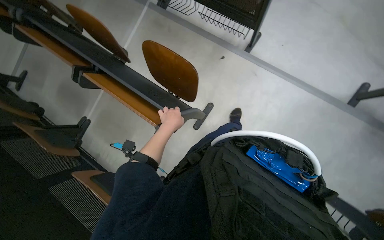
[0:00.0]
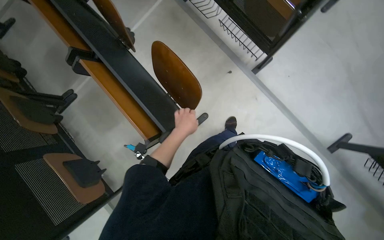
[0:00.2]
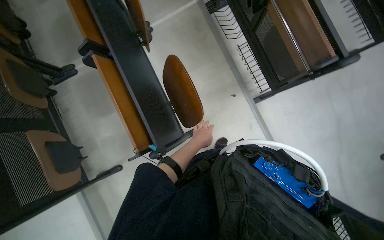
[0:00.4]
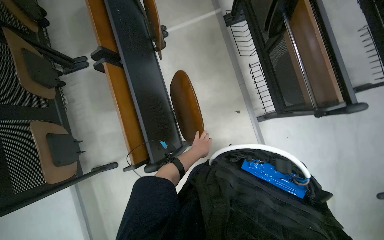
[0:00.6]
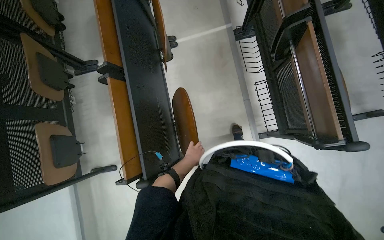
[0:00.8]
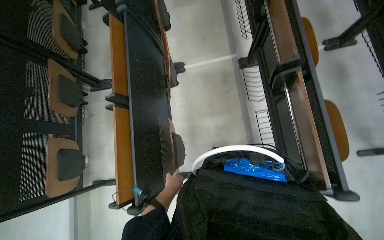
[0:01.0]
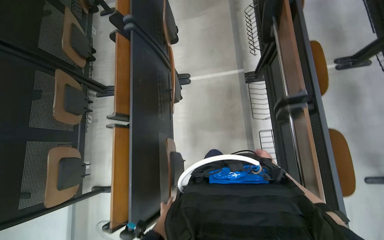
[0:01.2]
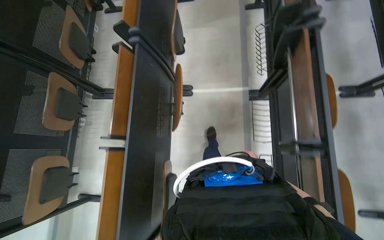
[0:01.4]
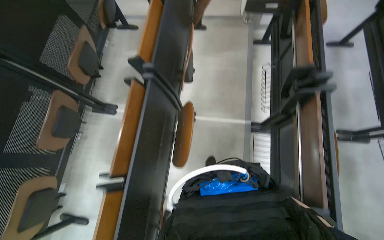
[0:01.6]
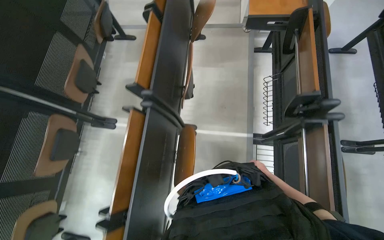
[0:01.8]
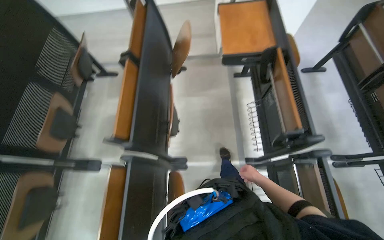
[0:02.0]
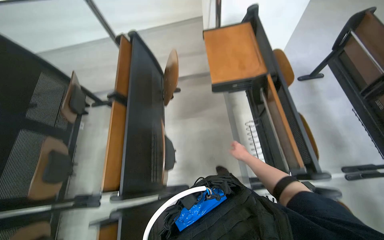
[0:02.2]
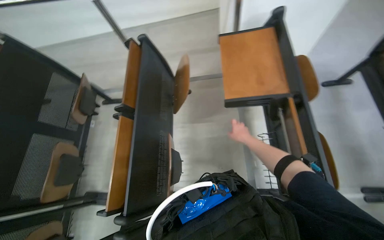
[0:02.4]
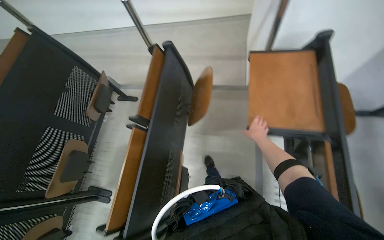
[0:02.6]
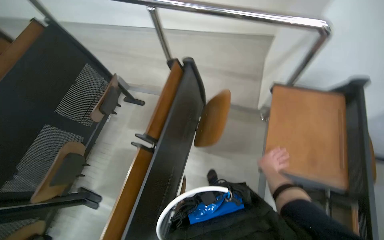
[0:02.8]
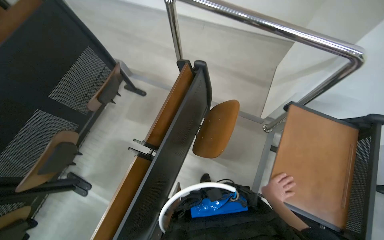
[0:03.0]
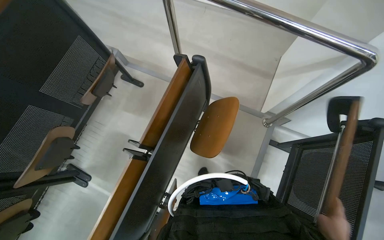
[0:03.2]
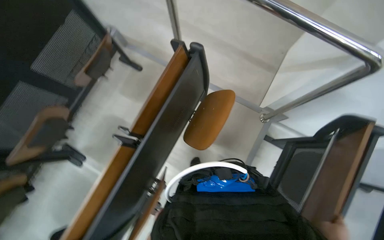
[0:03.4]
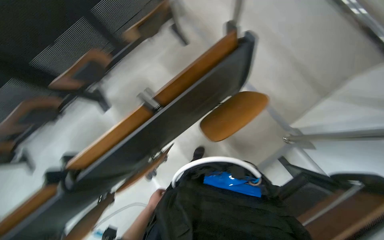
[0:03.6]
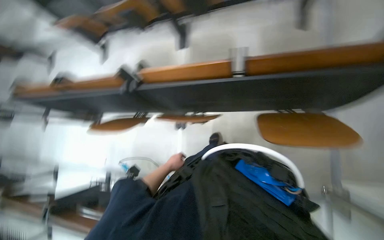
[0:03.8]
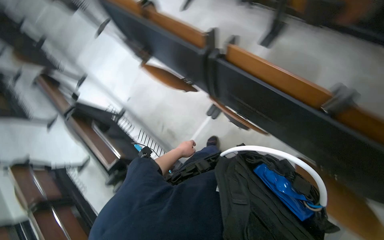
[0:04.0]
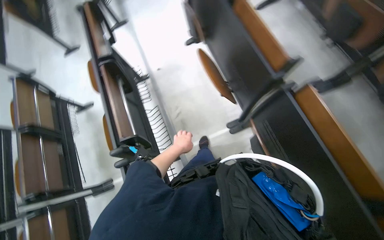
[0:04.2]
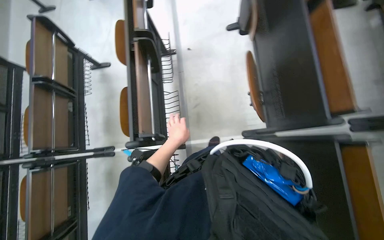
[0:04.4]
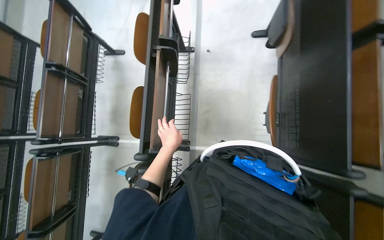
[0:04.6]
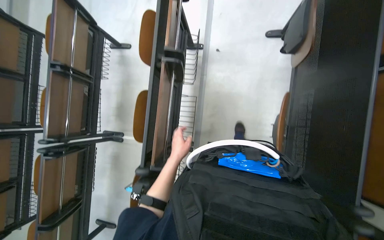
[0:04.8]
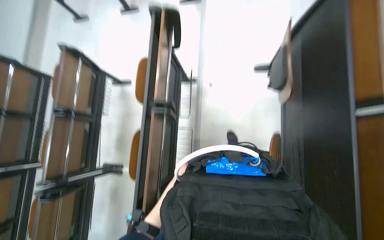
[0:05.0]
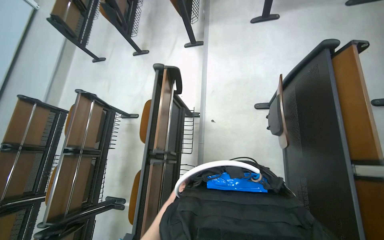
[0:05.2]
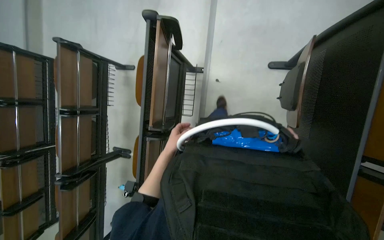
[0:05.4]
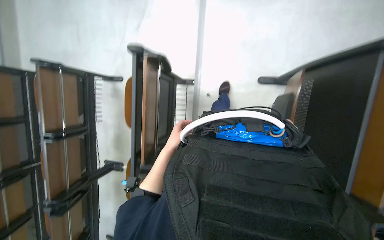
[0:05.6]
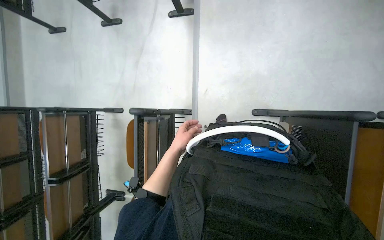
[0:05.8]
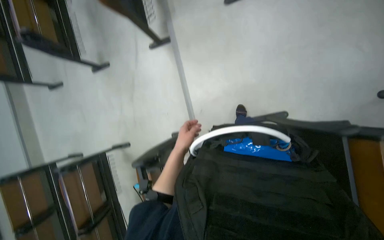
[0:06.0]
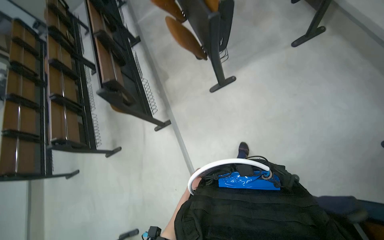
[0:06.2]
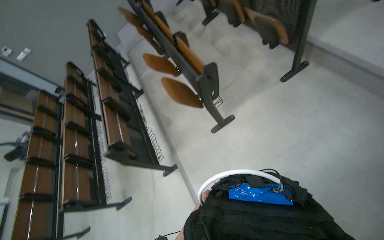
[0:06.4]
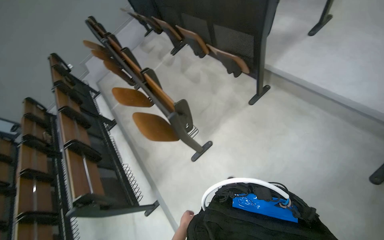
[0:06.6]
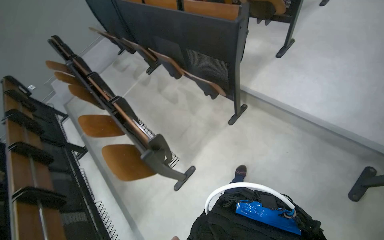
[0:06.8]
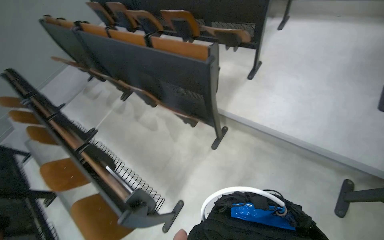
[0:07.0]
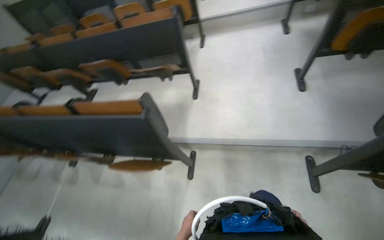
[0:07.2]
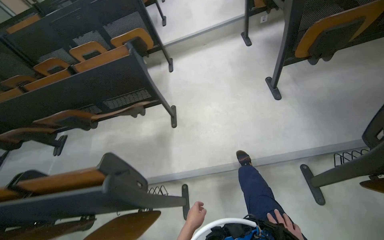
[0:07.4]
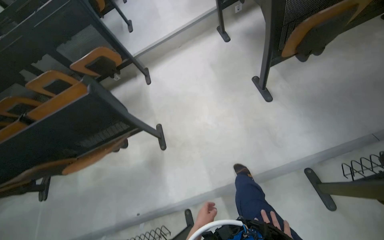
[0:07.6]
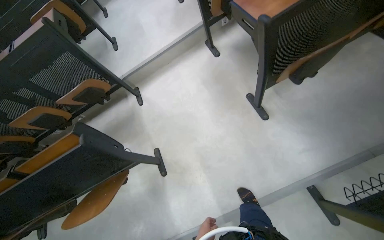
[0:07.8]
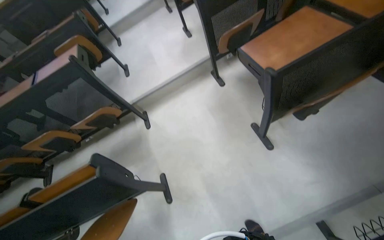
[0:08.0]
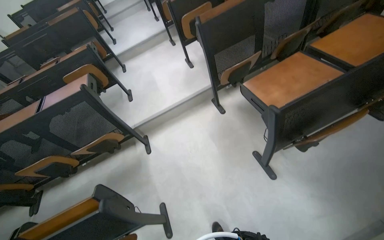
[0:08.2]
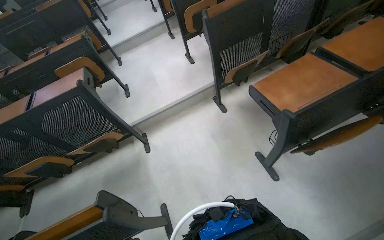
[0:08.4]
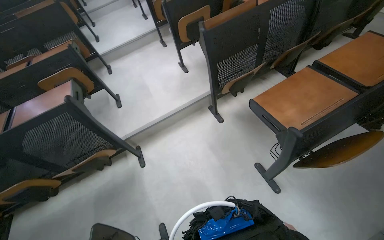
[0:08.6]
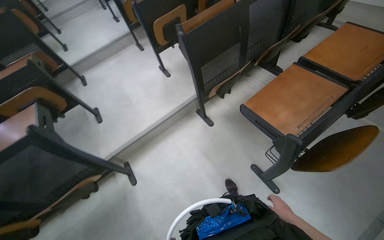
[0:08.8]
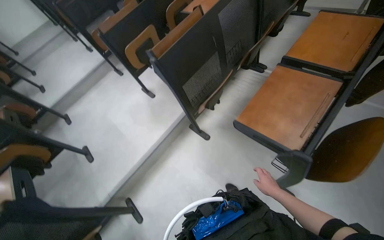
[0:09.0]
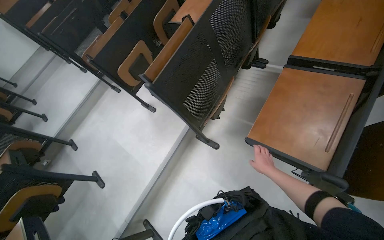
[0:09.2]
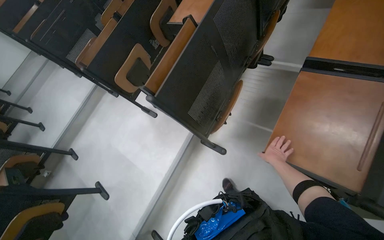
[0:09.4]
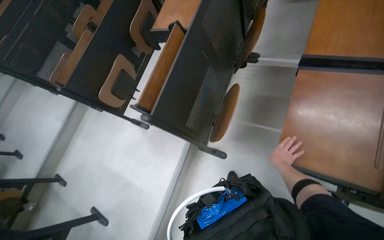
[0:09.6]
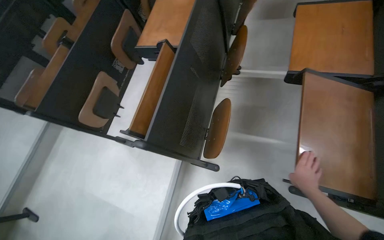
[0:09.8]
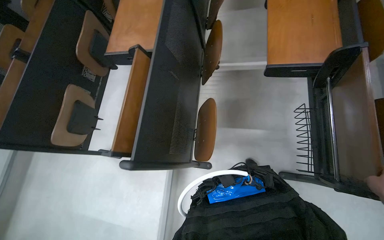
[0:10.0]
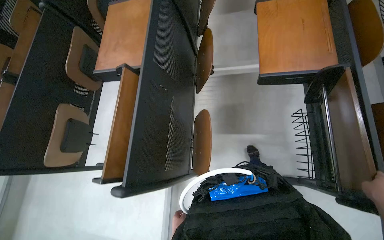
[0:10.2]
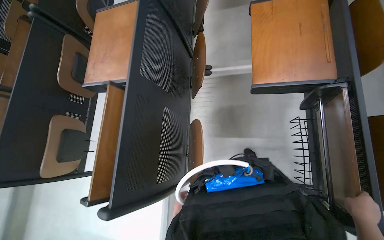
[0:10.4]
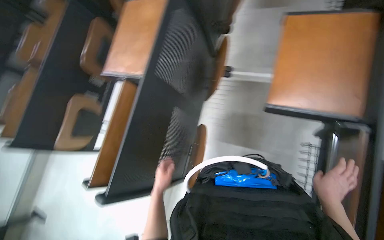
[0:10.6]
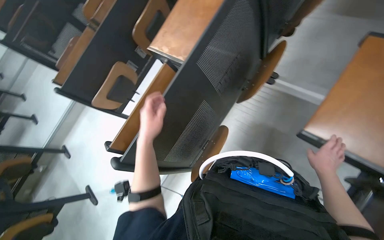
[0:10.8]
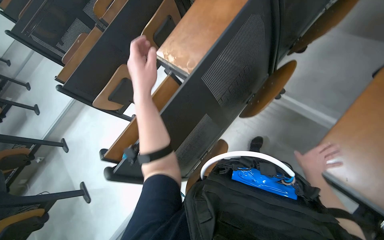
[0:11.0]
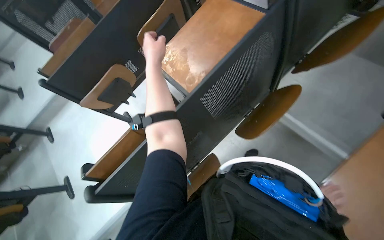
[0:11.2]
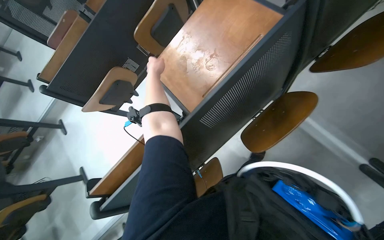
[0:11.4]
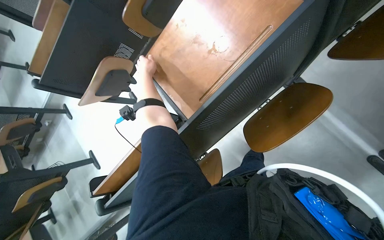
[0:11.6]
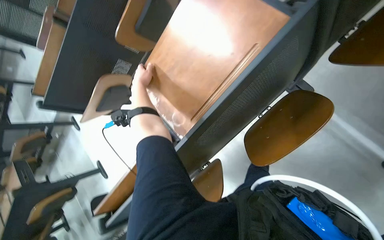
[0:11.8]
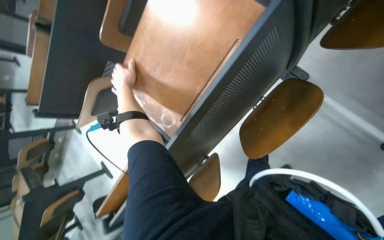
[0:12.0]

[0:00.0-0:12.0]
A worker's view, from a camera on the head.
Job: organizing items.
The whole recording: Folding classroom desks. The worker clears bottles from desks and folds classroom desks.
0:00.0 to 0:01.6: The wearer moves some 90 cm. Everything in view rotates approximately 65 degrees clockwise.
0:01.6 to 0:03.0: The camera travels approximately 1 m.
0:03.0 to 0:04.4: The wearer moves approximately 50 cm. The wearer's head swings roughly 135 degrees to the left. The camera pitches downward, by roughly 45 degrees.
0:04.4 to 0:06.0: The camera travels roughly 1 m.
0:06.0 to 0:07.6: The camera travels approximately 1.5 m. The head turns to the right by about 85 degrees. The view tips upward by some 60 degrees.
0:07.6 to 0:09.0: The head travels some 90 cm. The wearer's head swings some 30 degrees to the right. The wearer looks about 15 degrees further upward.
0:09.0 to 0:10.4: The head travels some 70 cm. The head turns to the right by roughly 40 degrees.
0:10.4 to 0:12.0: The camera is carried about 60 cm. The wearer's head swings some 35 degrees to the left. The camera pitches downward, by some 30 degrees.

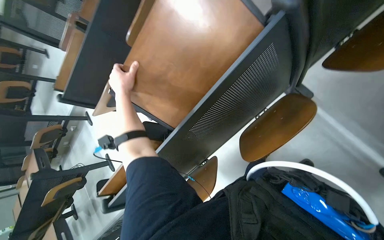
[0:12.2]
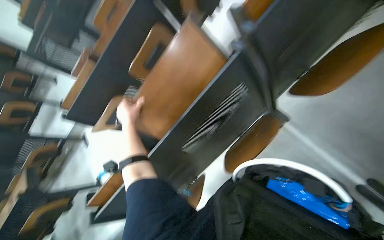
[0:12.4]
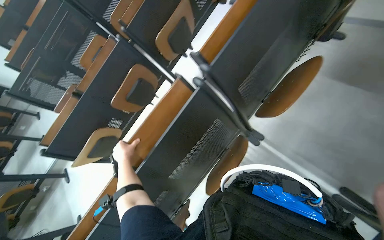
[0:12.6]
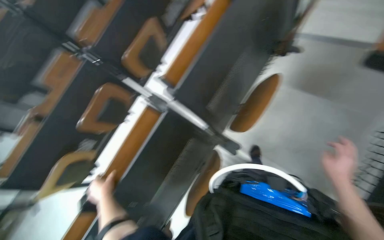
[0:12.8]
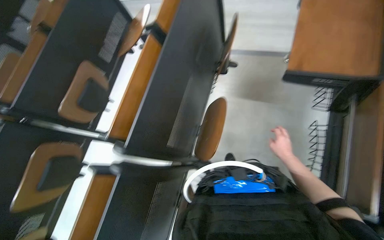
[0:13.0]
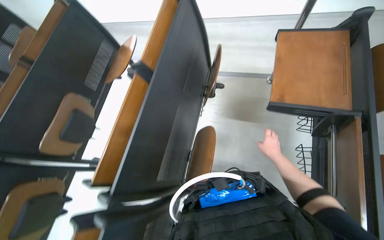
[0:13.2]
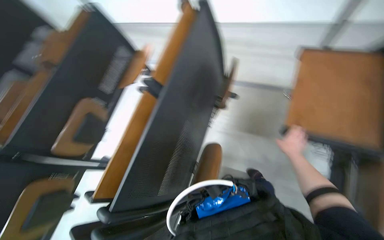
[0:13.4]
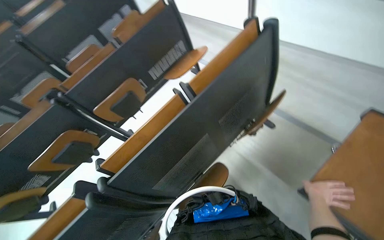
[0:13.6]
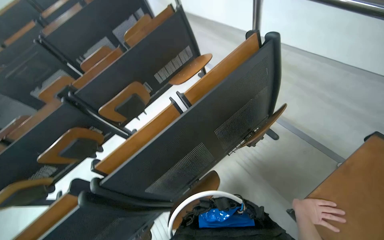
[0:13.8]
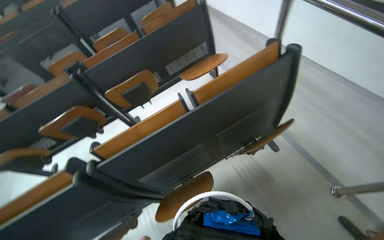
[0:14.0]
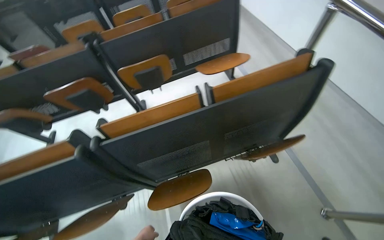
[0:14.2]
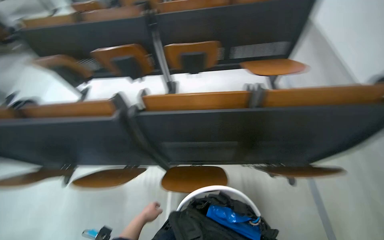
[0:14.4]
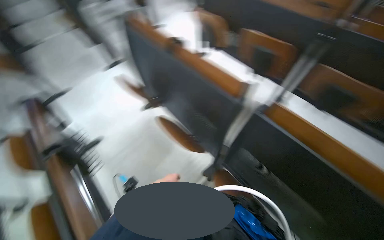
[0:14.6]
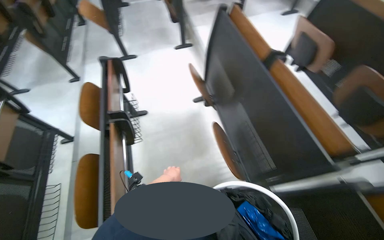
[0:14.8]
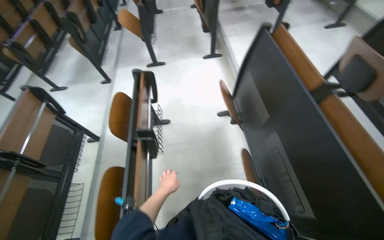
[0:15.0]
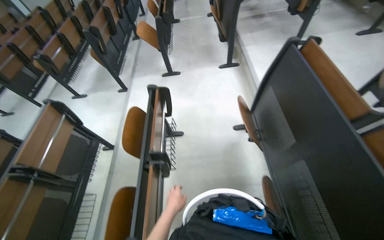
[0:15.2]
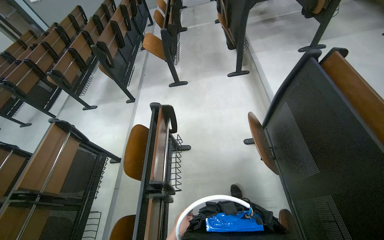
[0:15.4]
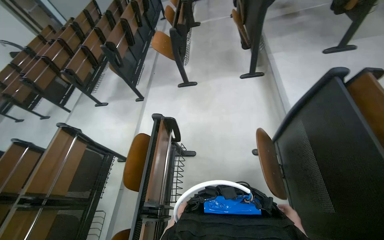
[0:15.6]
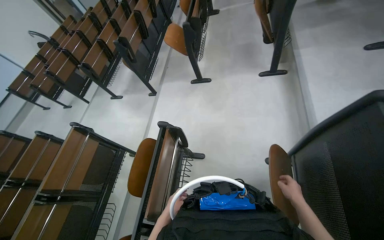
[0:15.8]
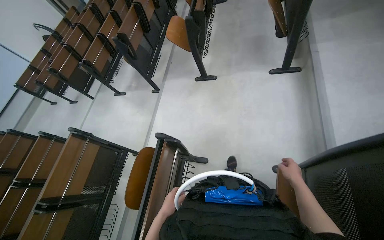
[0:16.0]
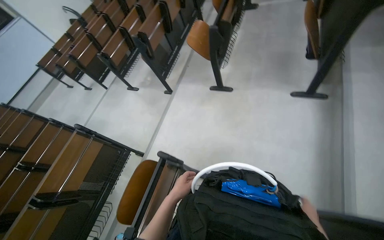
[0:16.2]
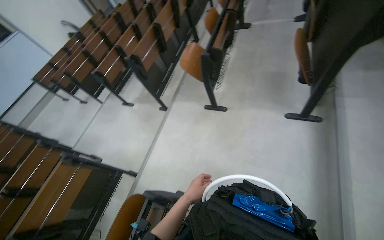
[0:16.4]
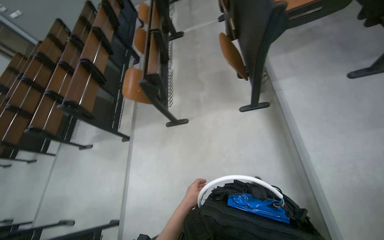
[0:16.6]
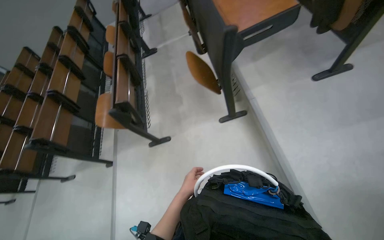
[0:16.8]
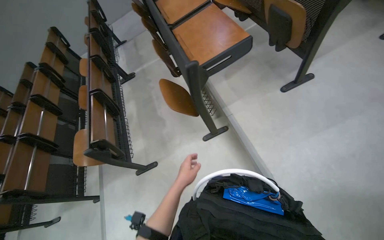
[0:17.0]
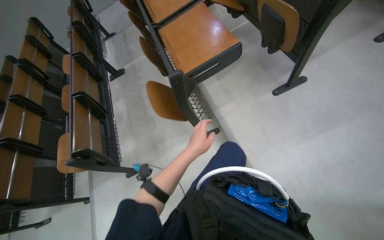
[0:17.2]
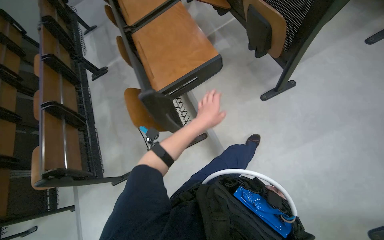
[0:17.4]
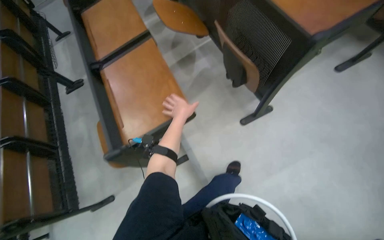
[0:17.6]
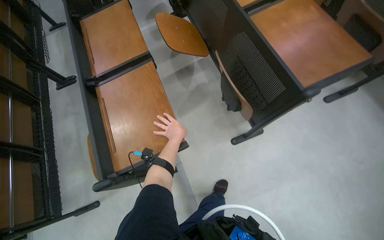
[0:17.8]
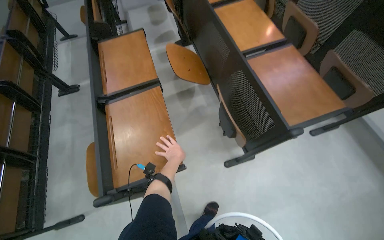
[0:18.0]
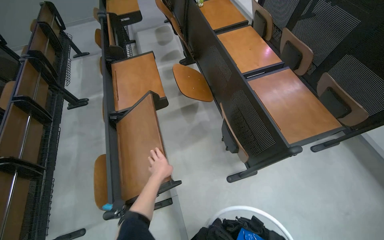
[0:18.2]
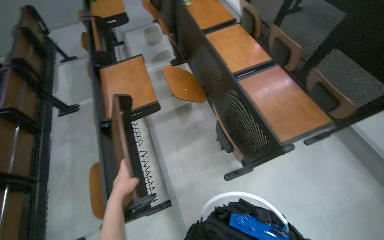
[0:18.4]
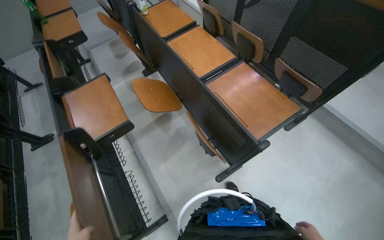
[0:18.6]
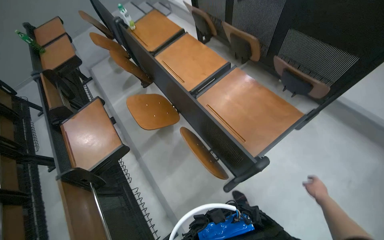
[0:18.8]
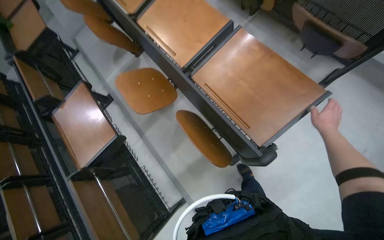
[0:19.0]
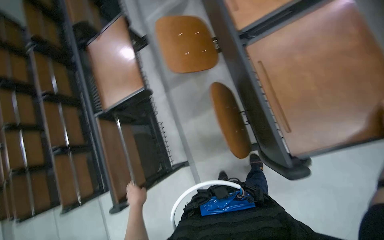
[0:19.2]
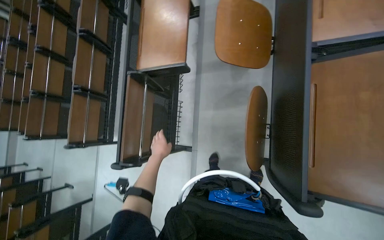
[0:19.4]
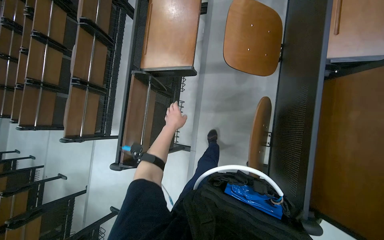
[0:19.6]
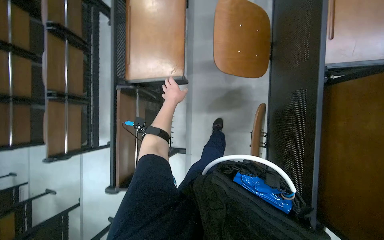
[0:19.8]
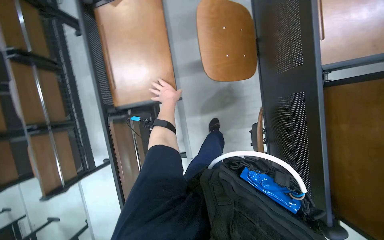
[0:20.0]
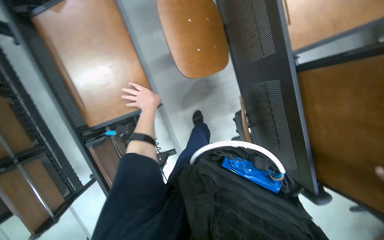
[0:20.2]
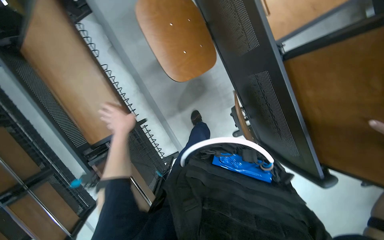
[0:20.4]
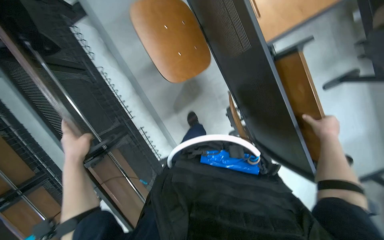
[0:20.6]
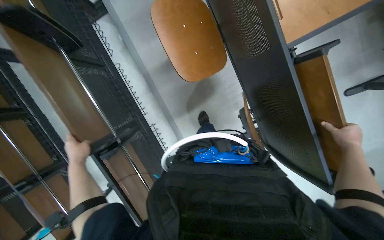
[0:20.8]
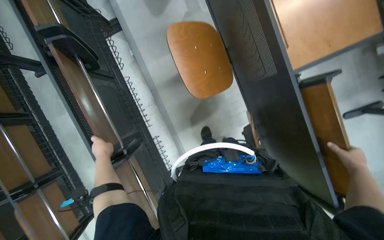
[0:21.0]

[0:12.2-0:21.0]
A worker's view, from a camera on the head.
Job: organizing items.
The whole recording: Folding classroom desks. The worker clears bottles from desks and folds classroom desks.
0:12.2 to 0:13.6: The wearer moves about 60 cm. The view tips upward by roughly 35 degrees.
0:13.6 to 0:15.2: The camera travels roughly 60 cm. The head rotates roughly 105 degrees to the left.
0:15.2 to 0:16.6: The camera is carried some 1 m.
0:16.6 to 0:18.0: The wearer moves about 1 m. The view pans to the right by about 20 degrees.
0:18.0 to 0:19.6: The camera travels approximately 40 cm. The camera pitches downward, by roughly 35 degrees.
0:19.6 to 0:21.0: The wearer's head swings approximately 35 degrees to the right.
